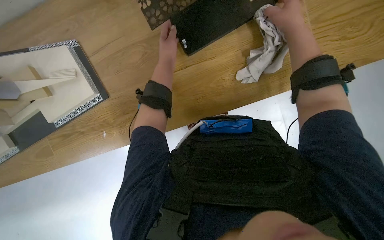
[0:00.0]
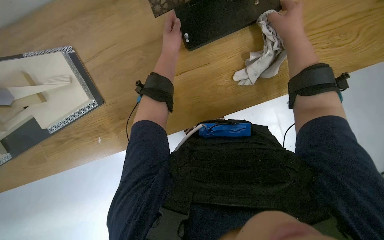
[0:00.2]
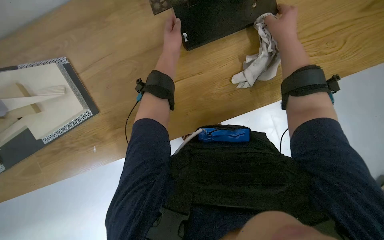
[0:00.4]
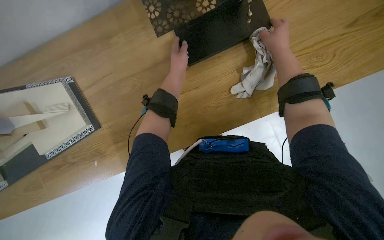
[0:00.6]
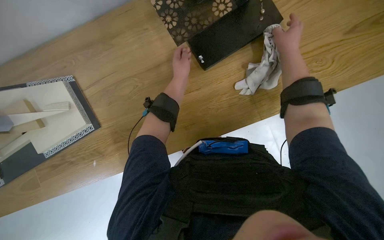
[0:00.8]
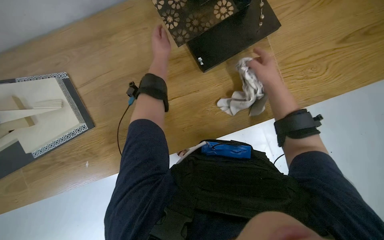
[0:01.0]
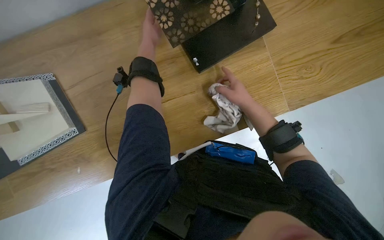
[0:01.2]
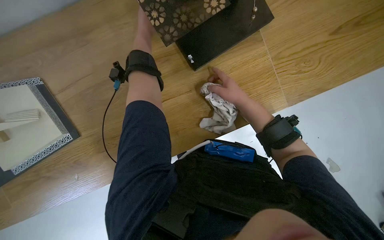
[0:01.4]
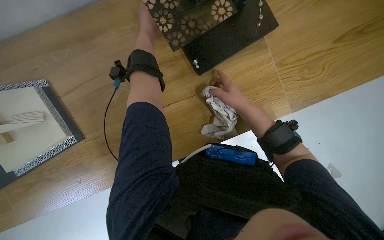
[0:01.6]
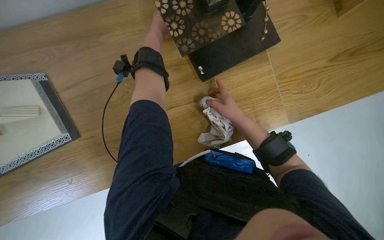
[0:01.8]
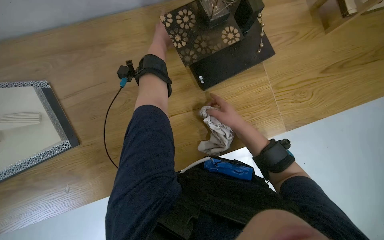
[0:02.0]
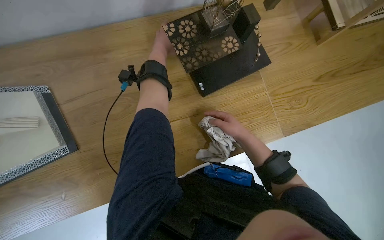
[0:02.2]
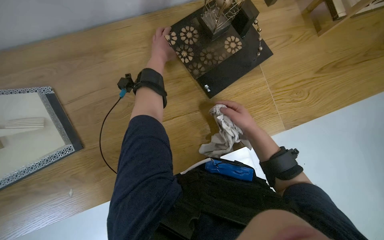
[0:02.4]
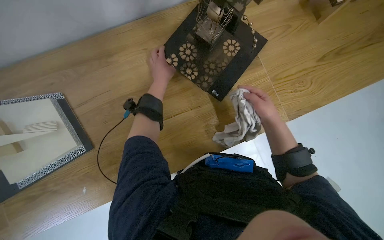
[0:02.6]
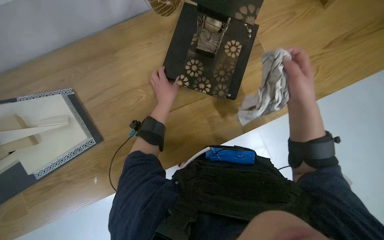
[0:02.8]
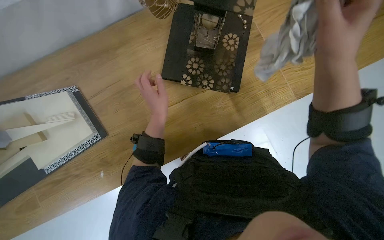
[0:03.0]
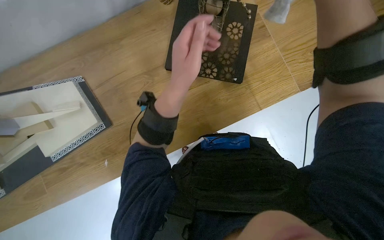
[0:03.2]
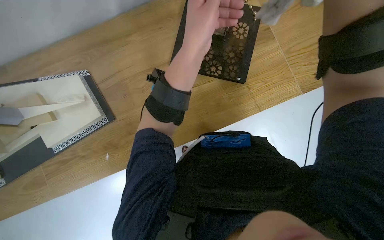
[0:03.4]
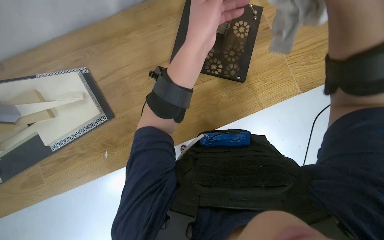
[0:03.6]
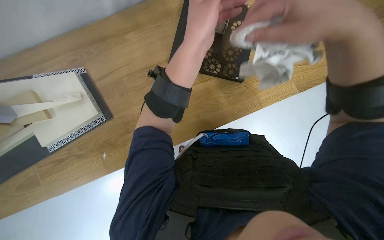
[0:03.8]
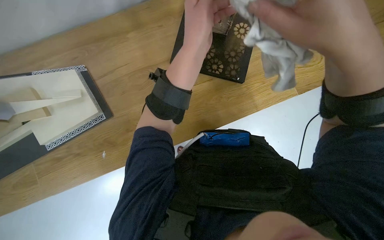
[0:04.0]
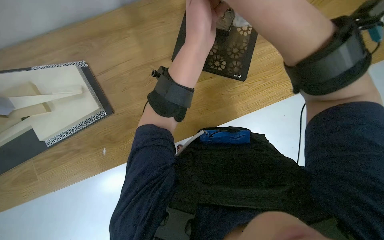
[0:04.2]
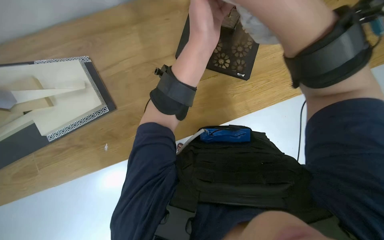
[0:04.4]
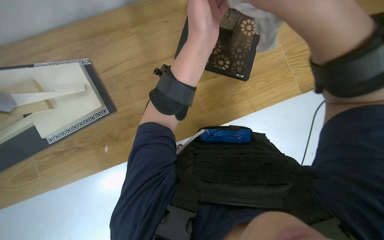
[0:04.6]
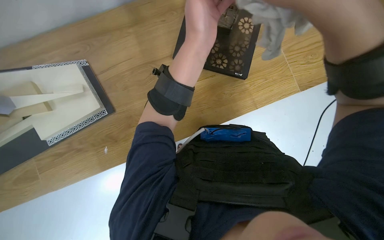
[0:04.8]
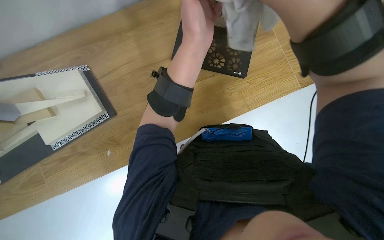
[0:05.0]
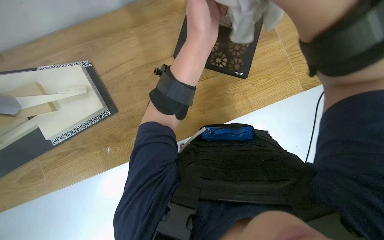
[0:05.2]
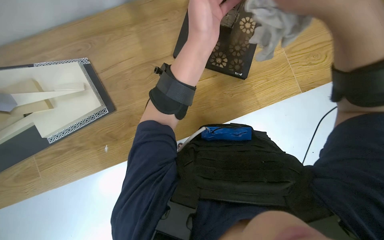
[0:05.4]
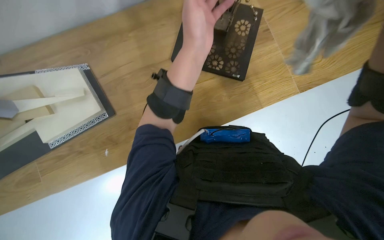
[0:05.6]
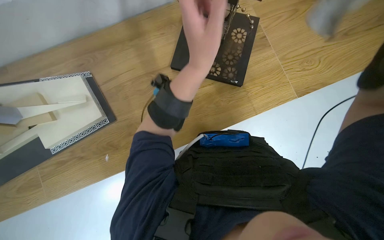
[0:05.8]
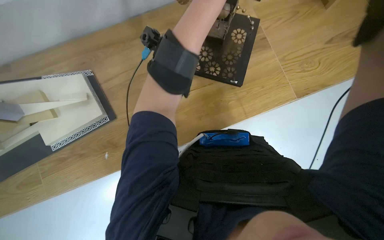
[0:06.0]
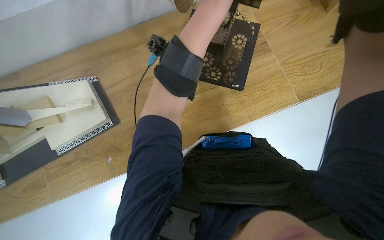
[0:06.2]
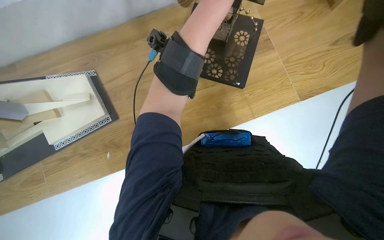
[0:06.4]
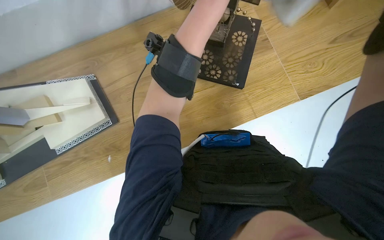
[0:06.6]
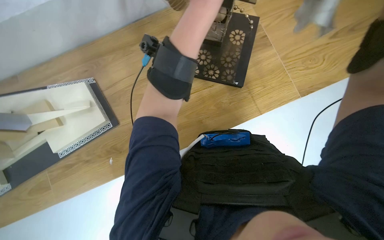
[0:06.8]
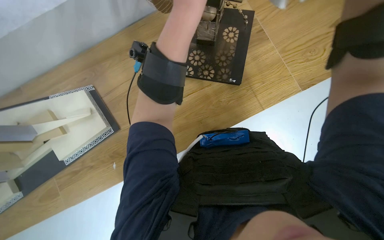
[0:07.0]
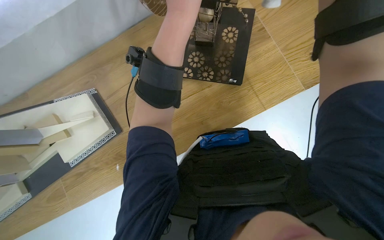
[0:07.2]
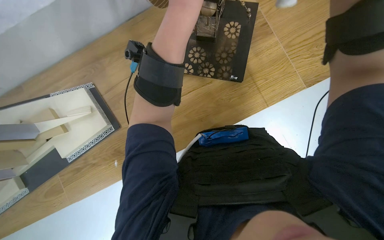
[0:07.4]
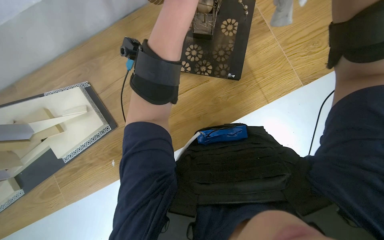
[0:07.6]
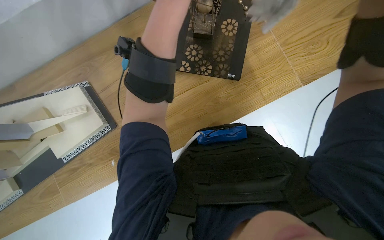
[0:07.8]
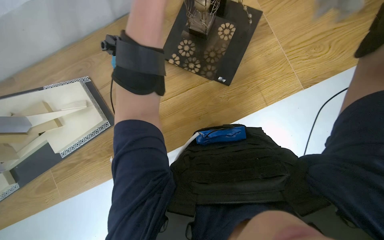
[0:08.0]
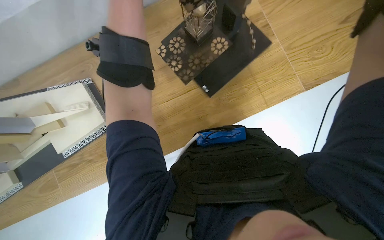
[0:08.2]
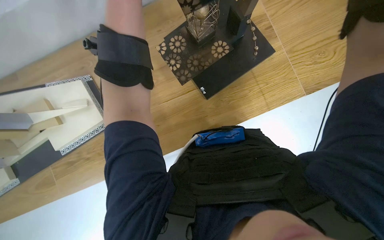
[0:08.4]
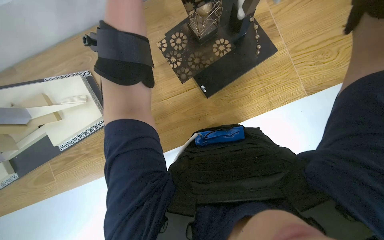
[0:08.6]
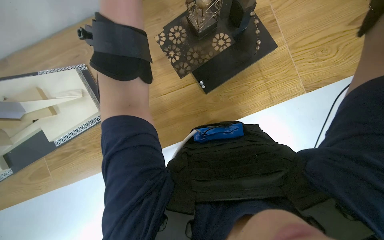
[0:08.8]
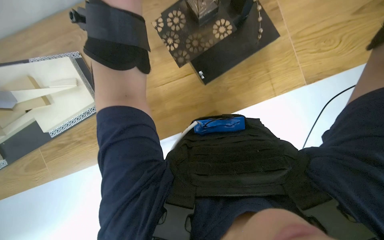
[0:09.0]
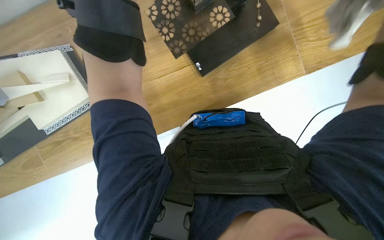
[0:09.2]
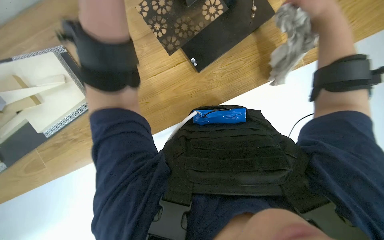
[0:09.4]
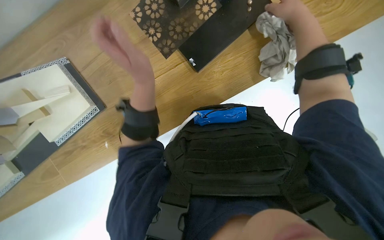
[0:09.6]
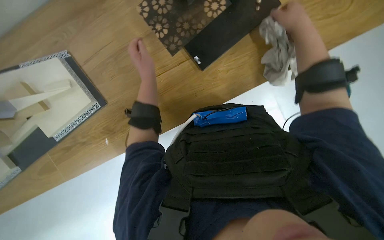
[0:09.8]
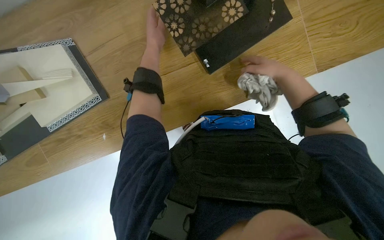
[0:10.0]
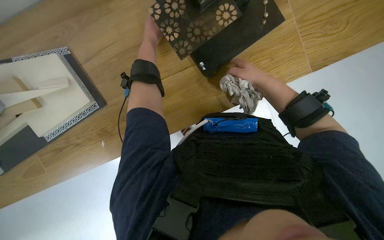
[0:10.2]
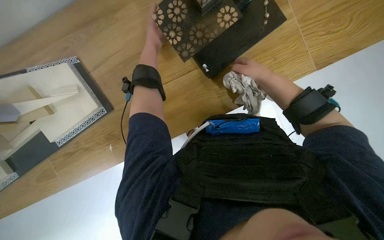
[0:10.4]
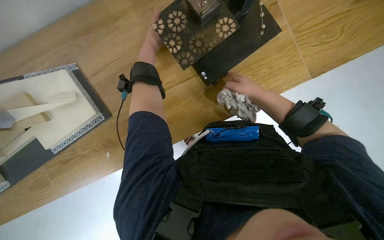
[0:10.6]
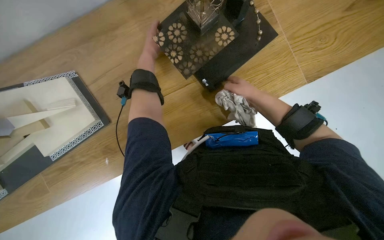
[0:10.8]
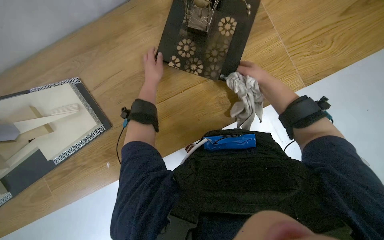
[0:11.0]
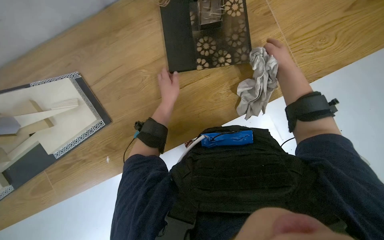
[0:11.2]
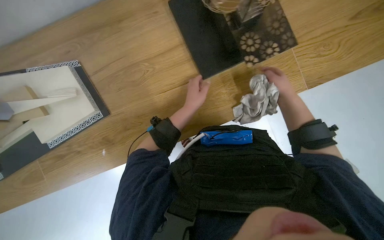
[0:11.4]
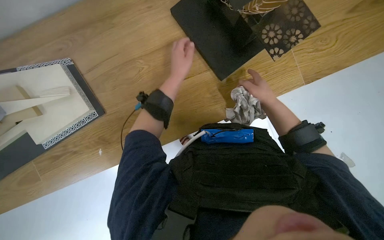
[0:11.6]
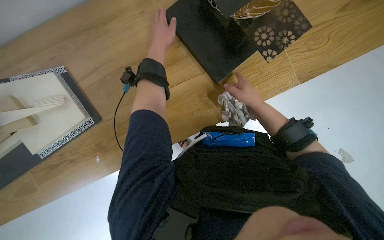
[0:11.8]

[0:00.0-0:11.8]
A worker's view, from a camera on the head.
Job: wiping surfaces.
The whole recording: Cleaning model pieces. The worker wipes various model pieces with a white cloth.
0:00.0 to 0:01.4: The left hand is displaced up the picture by some 20 cm. Meanwhile the right hand moves farther from the camera and down the picture, roughly 15 cm.
0:01.4 to 0:03.0: The left hand goes about 25 cm down the picture. Meanwhile the right hand moves nearer to the camera, roughly 30 cm.
0:03.0 to 0:04.4: The left hand moves nearer to the camera and to the right, roughly 20 cm.
0:10.4 to 0:11.8: The left hand travels down the picture and back again, approximately 20 cm each way.

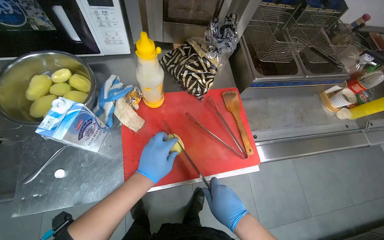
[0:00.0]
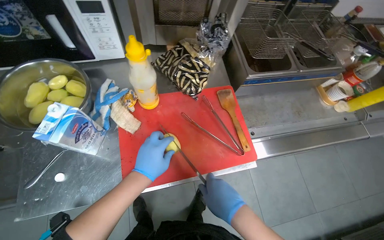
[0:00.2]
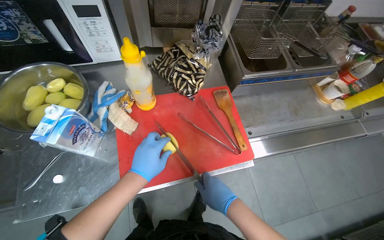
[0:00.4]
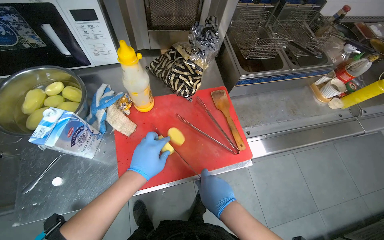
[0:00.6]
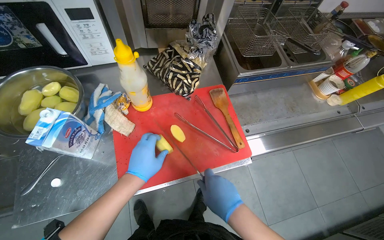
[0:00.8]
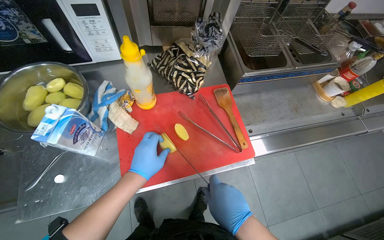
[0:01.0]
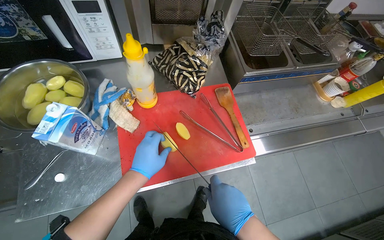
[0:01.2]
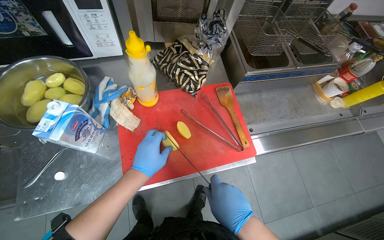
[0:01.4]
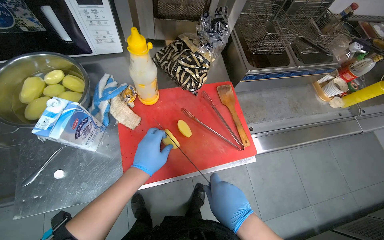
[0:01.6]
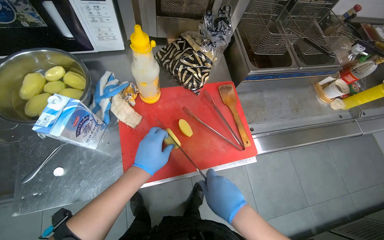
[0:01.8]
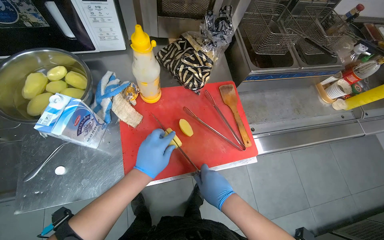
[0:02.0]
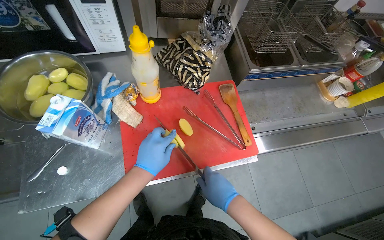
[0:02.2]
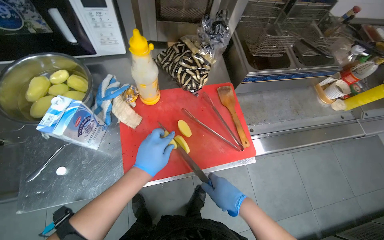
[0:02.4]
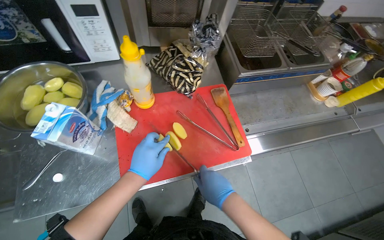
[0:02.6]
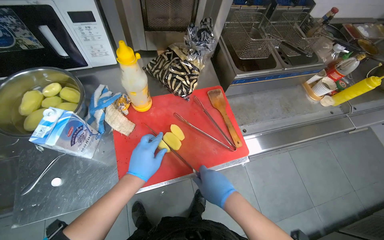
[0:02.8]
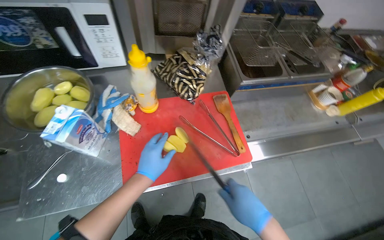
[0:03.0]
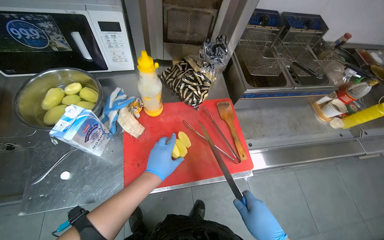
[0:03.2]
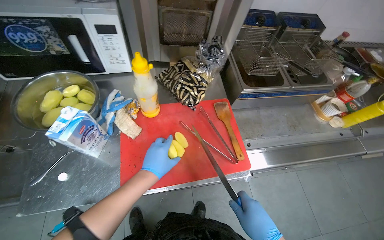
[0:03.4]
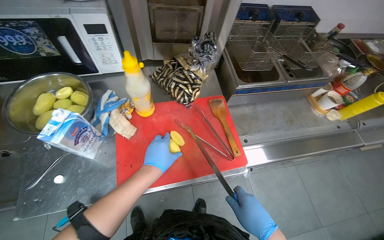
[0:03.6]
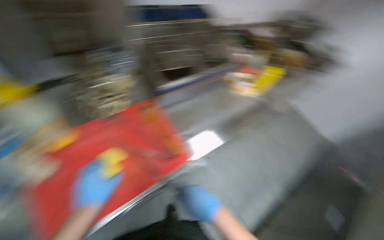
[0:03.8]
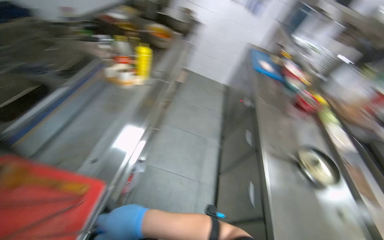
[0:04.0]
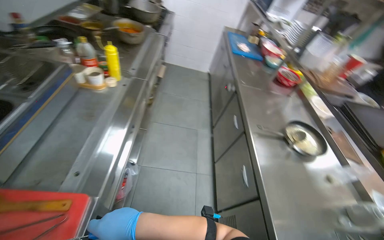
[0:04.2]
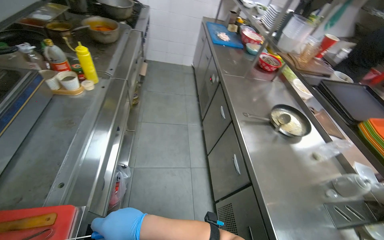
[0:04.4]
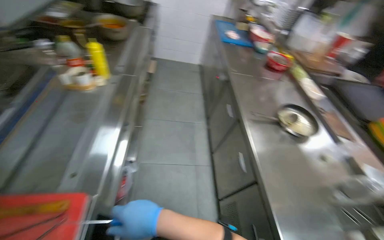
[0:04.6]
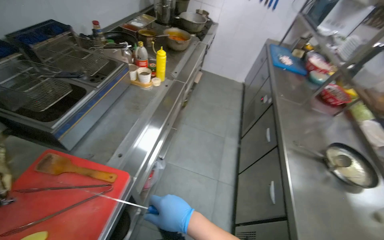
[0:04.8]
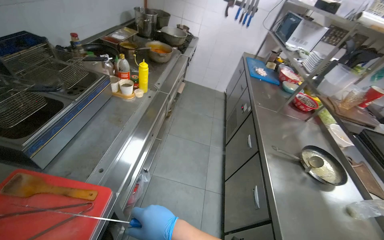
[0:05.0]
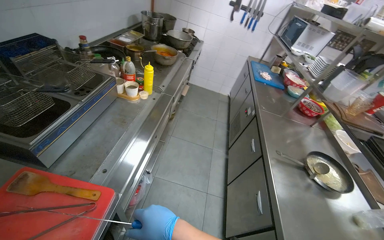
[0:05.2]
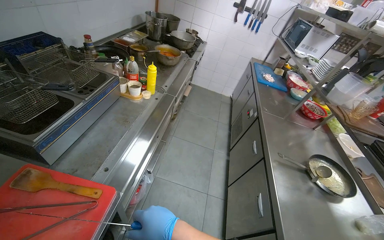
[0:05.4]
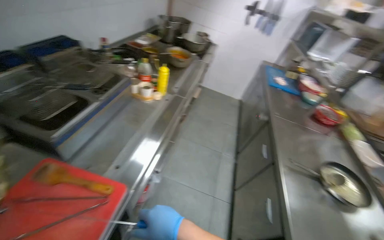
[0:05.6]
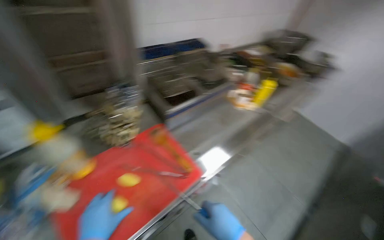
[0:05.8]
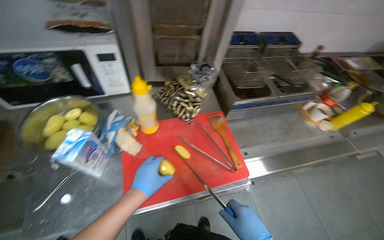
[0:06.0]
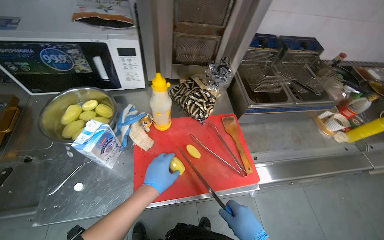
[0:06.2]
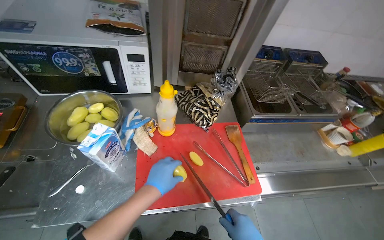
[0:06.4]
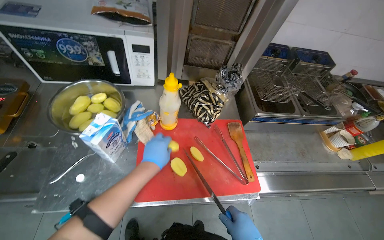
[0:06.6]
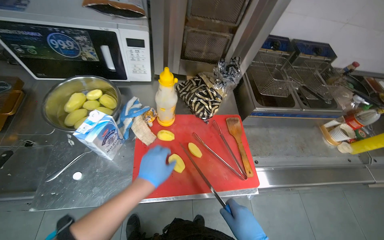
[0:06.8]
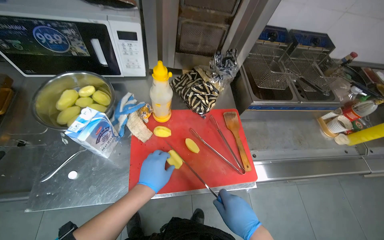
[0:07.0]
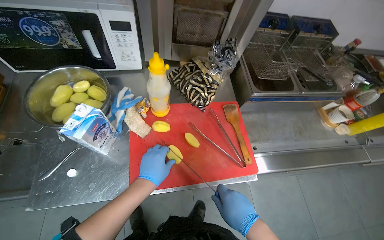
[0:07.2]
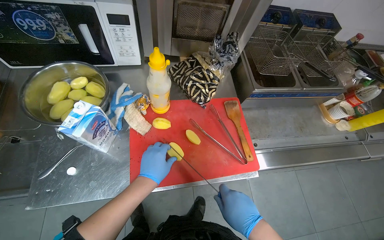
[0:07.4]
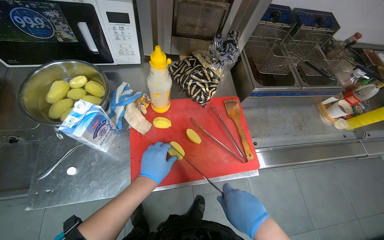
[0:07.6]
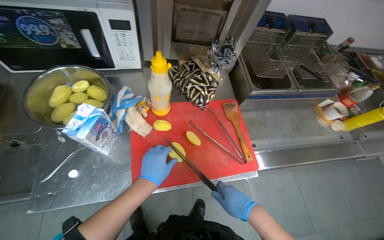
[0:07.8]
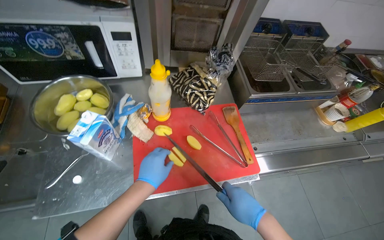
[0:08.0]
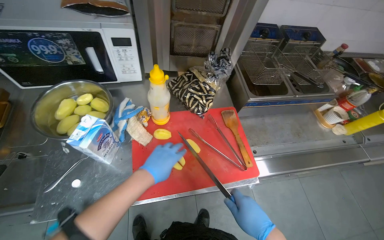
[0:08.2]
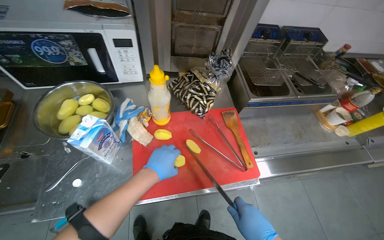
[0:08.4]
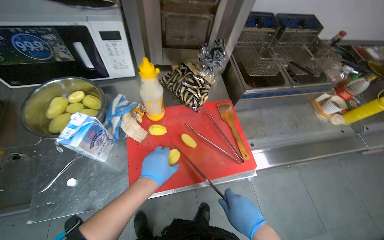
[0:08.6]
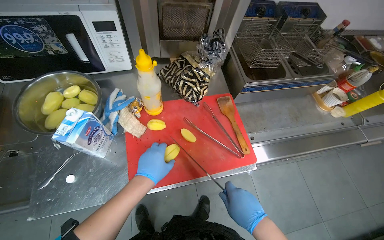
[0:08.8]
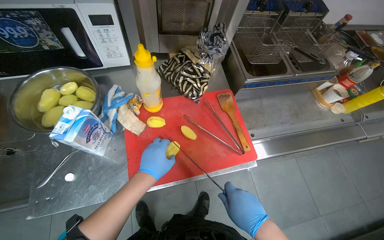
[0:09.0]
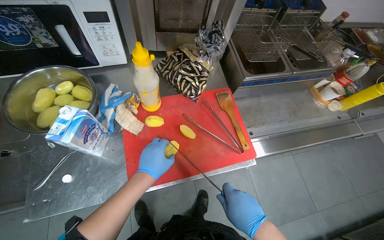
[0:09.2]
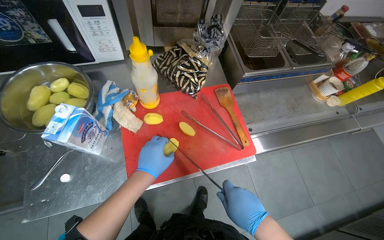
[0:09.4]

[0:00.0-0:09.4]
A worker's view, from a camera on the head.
Job: preparing food.
The whole recording: Slicing and frying potatoes. The worker slices potatoes on a cutting board and places them into a deep fryer basket.
0:00.0 to 0:01.6: The hands make small movements and keep their place.
0:03.2 to 0:04.8: The head turns to the right by some 35 degrees.
0:04.8 to 0:06.2: The head turns to the left by about 65 degrees.
0:07.8 to 0:09.4: The hands are busy where they are.
